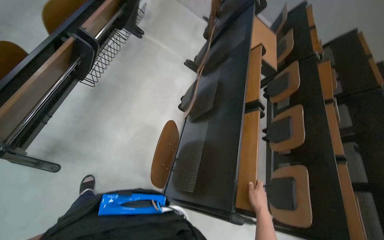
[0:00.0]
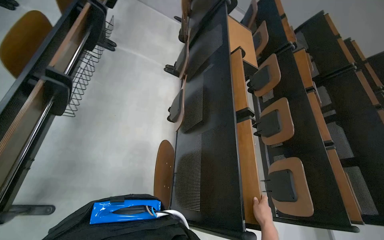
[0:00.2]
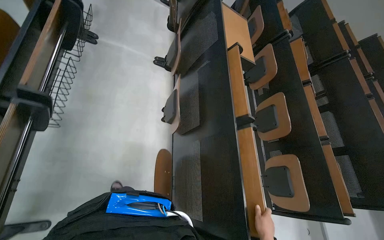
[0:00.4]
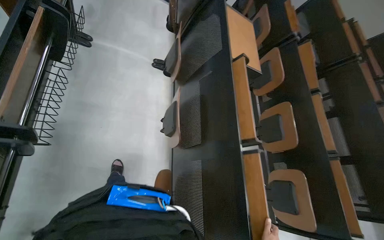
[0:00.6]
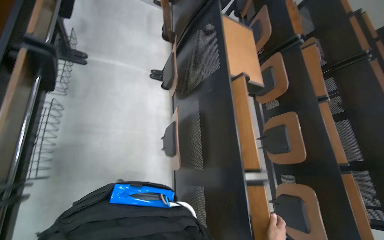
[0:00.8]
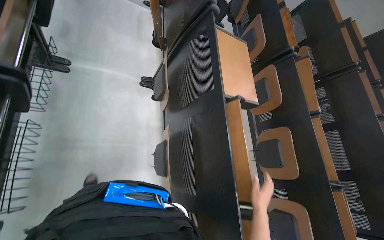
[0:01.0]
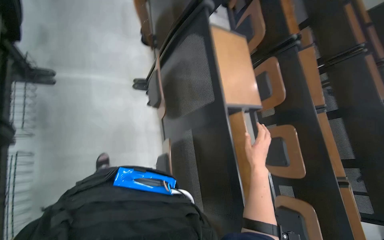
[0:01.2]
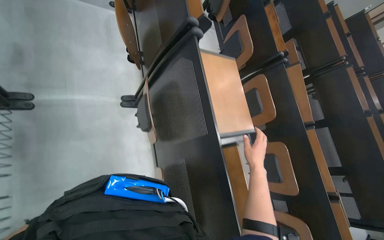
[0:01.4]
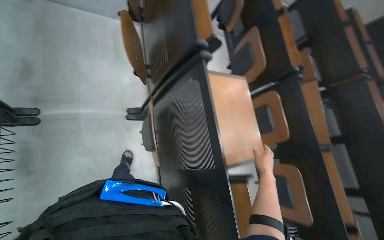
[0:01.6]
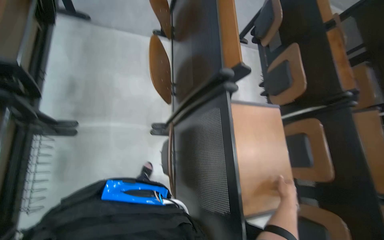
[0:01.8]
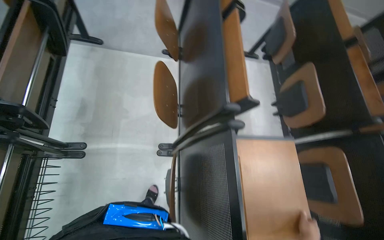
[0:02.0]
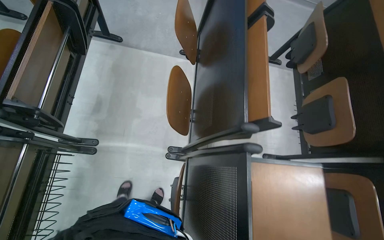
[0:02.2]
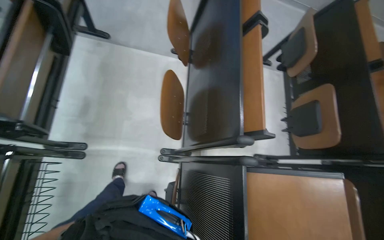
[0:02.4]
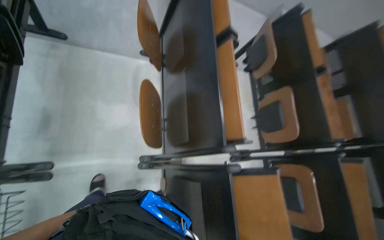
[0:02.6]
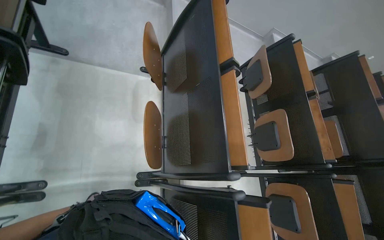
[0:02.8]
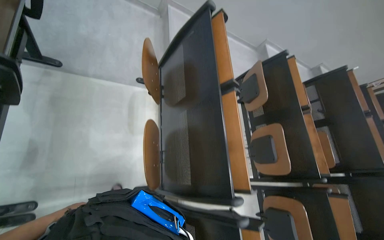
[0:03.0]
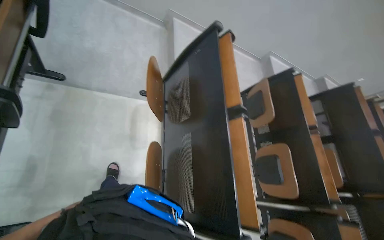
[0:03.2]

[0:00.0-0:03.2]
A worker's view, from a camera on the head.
Job: preparing cleaning supplies.
The whole recording: Folding desks in lecture hall. The worker continues folding down the desks and and erase the whiteboard in the lecture hall.
0:00.0 to 0:01.6: The wearer moves roughly 1 m. The camera pitches downward, by about 15 degrees.
0:01.6 to 0:03.2: The camera is carried about 80 cm.

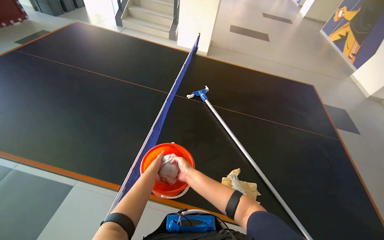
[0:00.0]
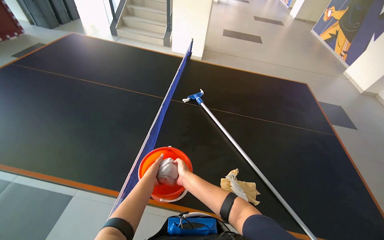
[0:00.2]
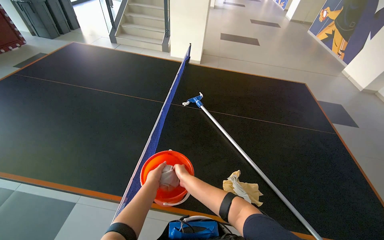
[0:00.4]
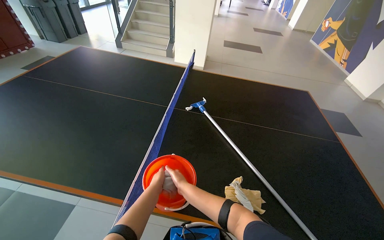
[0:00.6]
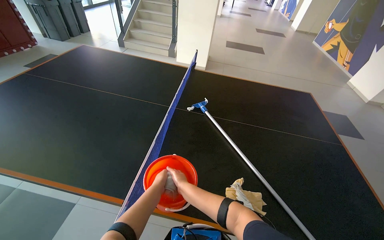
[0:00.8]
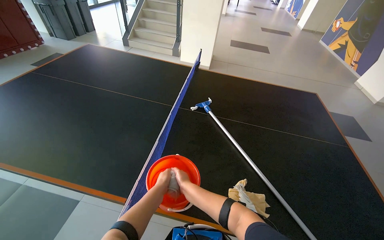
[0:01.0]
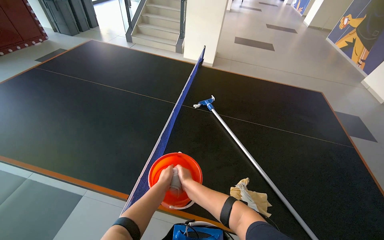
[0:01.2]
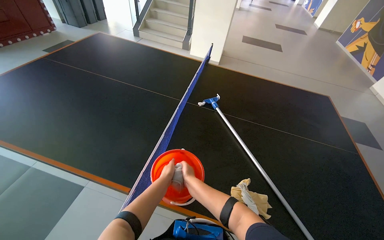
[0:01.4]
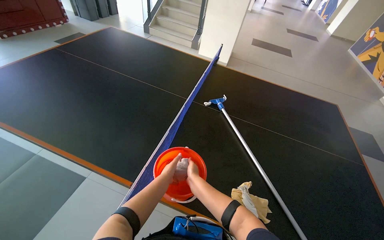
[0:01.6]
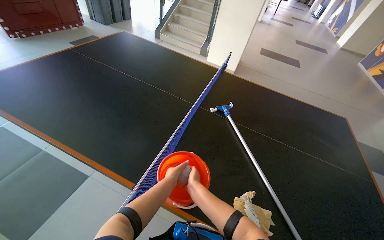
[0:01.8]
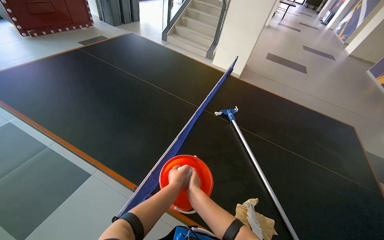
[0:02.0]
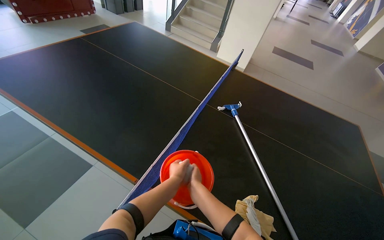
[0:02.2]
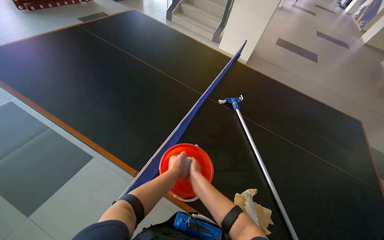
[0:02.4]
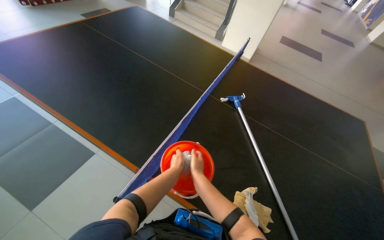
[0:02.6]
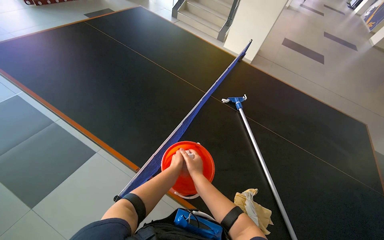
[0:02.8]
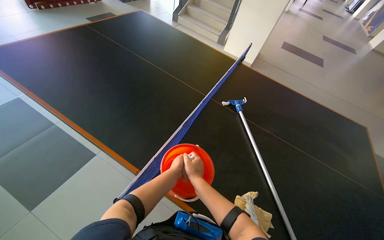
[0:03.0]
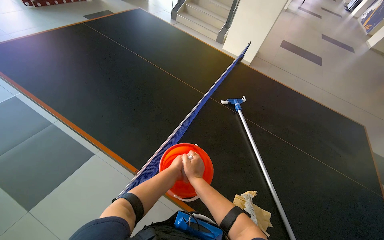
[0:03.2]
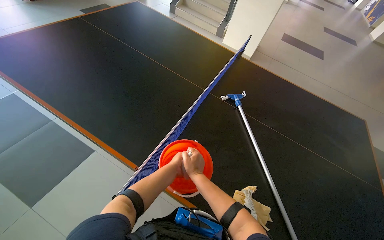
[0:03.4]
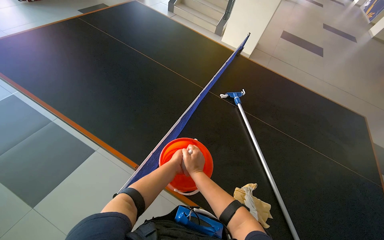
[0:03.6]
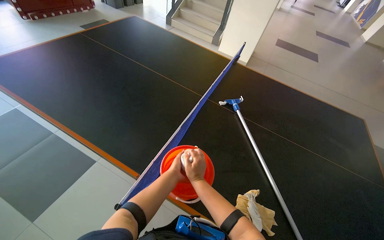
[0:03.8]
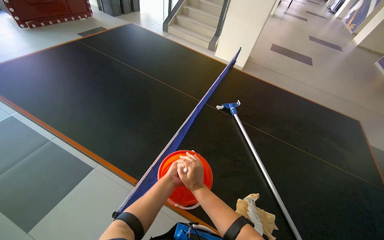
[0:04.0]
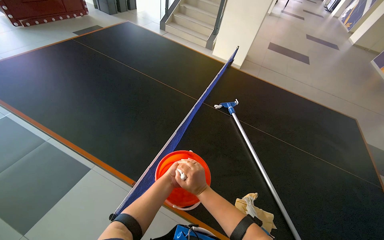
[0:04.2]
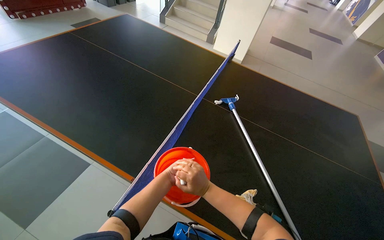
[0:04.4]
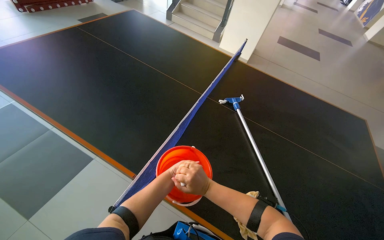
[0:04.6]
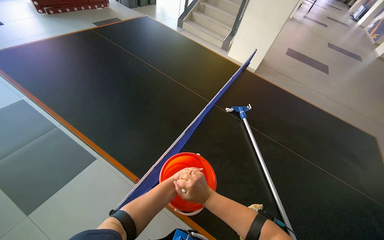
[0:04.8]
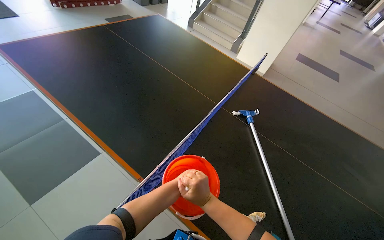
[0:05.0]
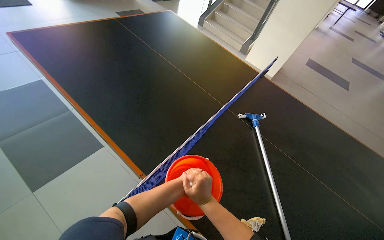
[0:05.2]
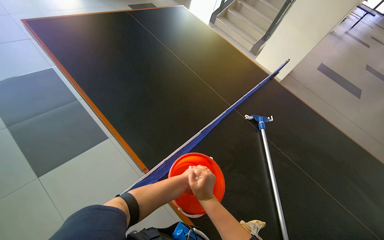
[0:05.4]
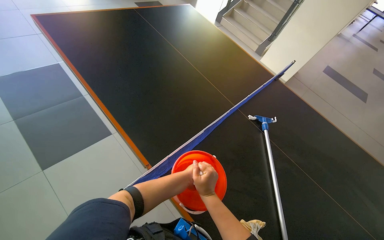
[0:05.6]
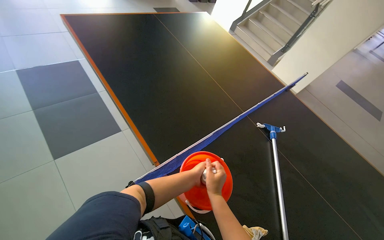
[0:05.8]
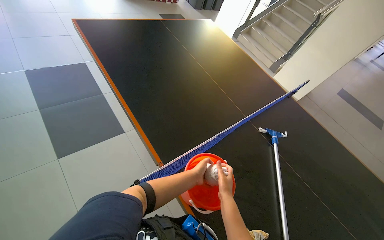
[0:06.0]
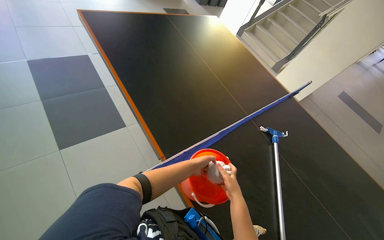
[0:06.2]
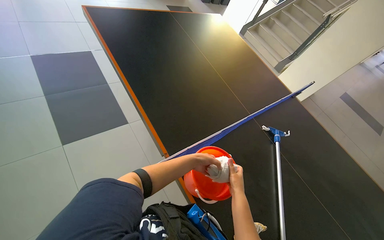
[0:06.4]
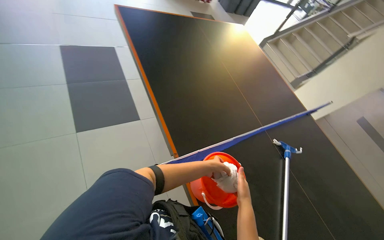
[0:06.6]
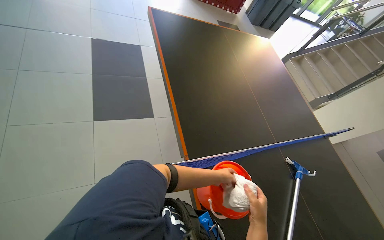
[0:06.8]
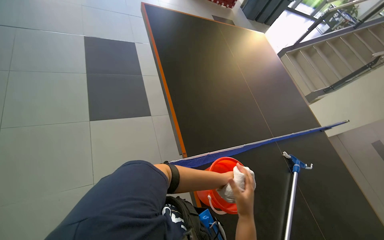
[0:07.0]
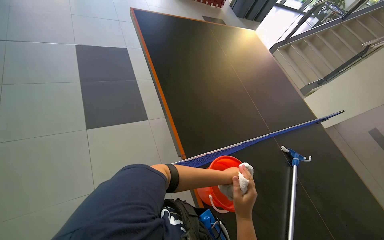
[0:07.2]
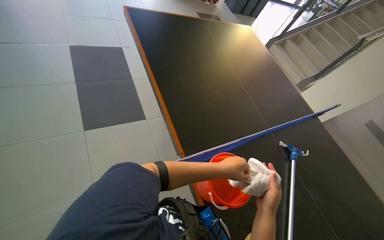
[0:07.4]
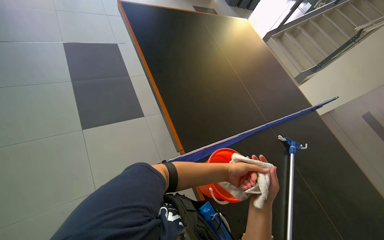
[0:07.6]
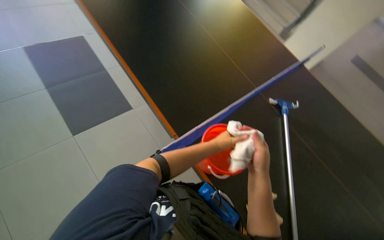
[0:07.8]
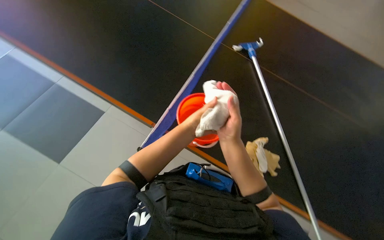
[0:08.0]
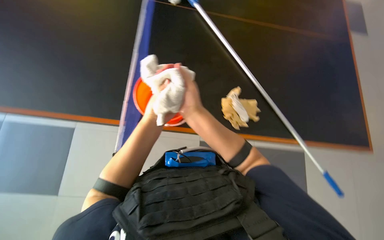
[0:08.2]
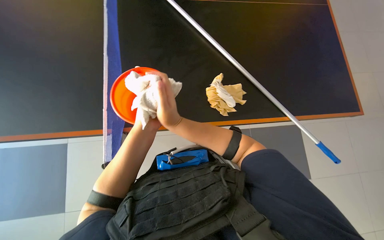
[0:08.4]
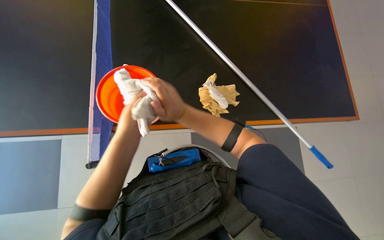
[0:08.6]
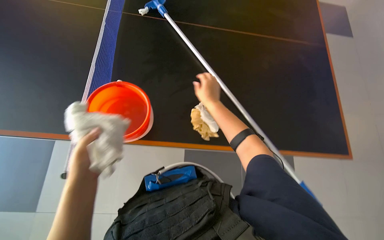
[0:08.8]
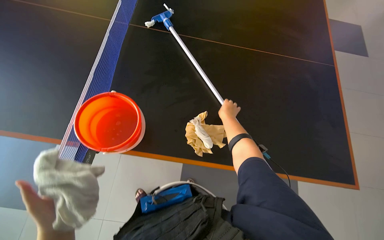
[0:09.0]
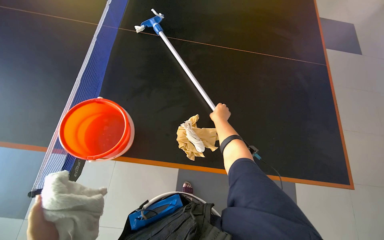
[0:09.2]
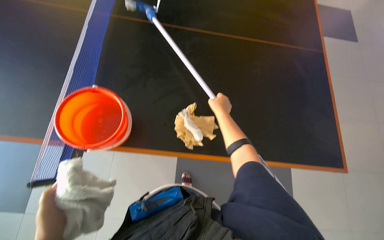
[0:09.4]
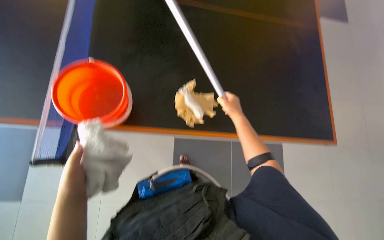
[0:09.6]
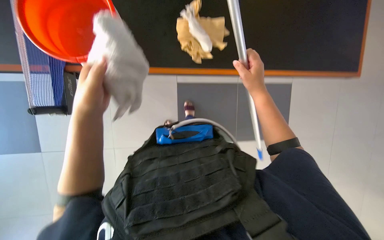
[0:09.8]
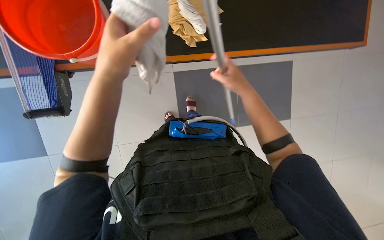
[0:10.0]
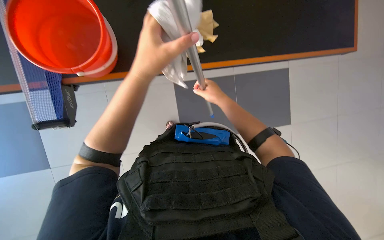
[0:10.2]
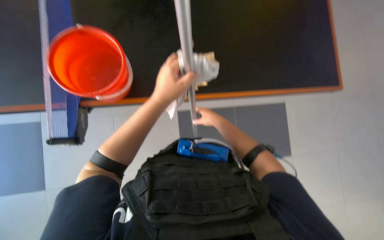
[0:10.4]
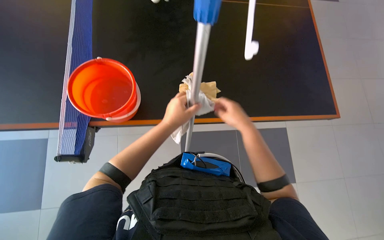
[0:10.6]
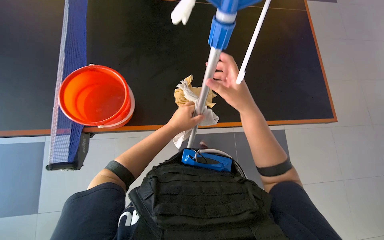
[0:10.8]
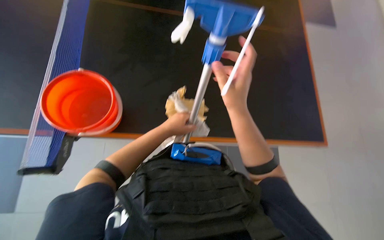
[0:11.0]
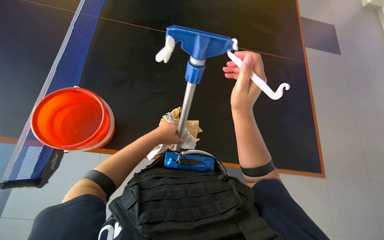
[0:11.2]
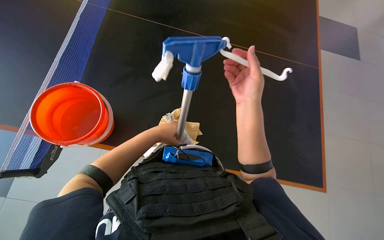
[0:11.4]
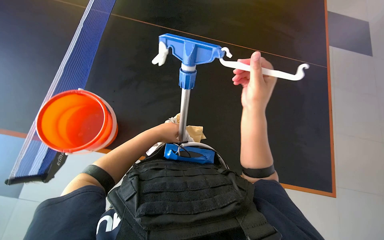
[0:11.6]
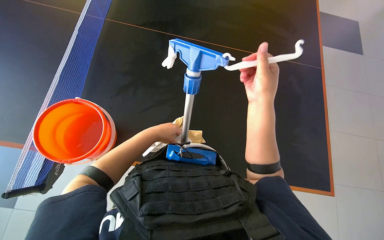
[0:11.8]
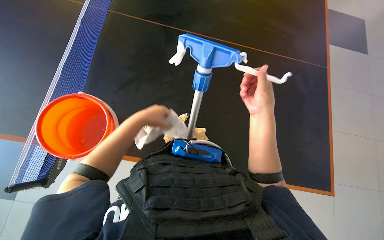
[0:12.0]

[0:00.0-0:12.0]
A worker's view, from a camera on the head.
Job: cleaning windows.
The whole recording: Cleaning large windows. The worker cleans large glass windows and their frames using a cloth and a squeegee on a pole.
0:00.0 to 0:01.6: The right hand travels nearer to the camera by roughly 10 cm.
0:03.0 to 0:04.4: The left hand travels farther from the camera and to the left by some 20 cm.
0:04.4 to 0:06.0: The scene turns about 25 degrees clockwise in the picture.
0:06.0 to 0:07.6: The right hand is displaced nearer to the camera by approximately 10 cm.
0:07.6 to 0:09.0: The head rotates roughly 75 degrees to the right. The wearer looks approximately 20 degrees further downward.
0:09.0 to 0:10.4: The view tilts approximately 20 degrees downward.
0:10.4 to 0:12.0: The view tips upward by about 25 degrees. The right hand goes roughly 20 cm nearer to the camera and to the right.

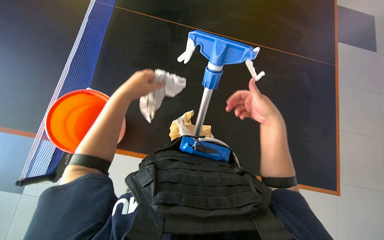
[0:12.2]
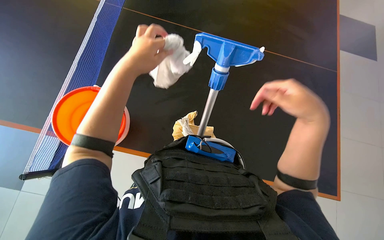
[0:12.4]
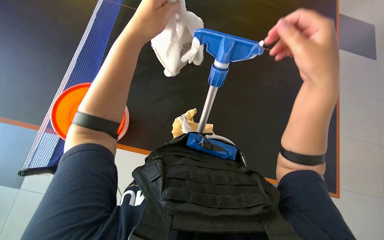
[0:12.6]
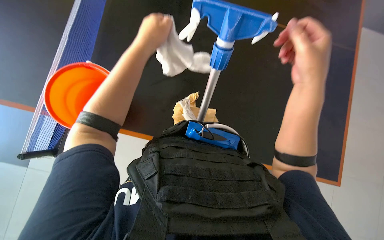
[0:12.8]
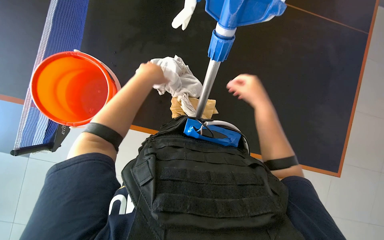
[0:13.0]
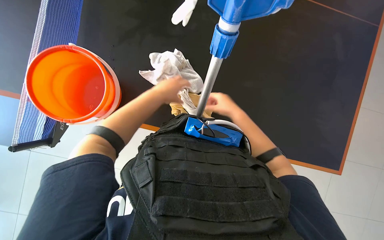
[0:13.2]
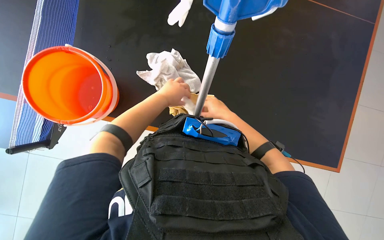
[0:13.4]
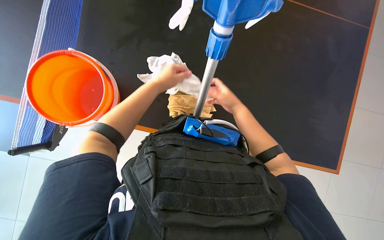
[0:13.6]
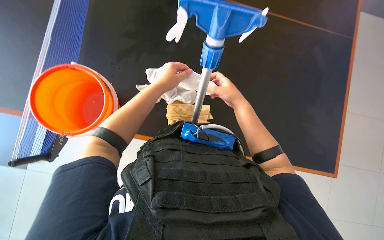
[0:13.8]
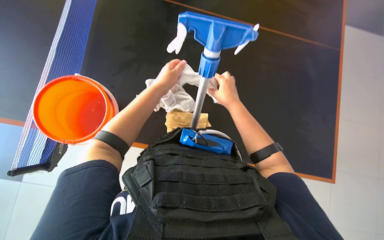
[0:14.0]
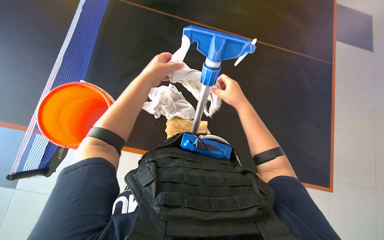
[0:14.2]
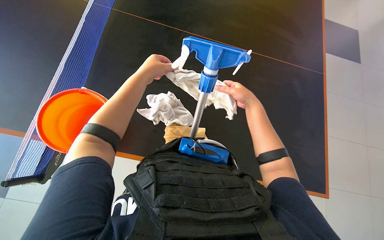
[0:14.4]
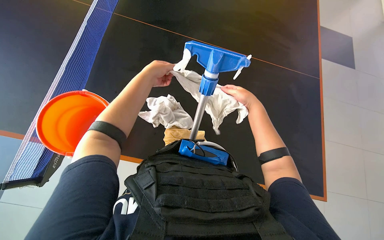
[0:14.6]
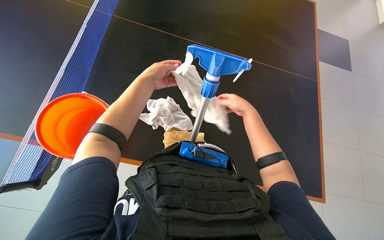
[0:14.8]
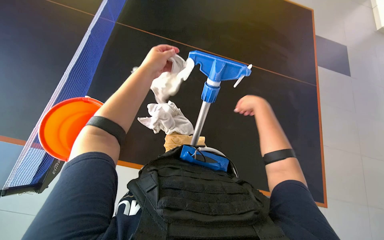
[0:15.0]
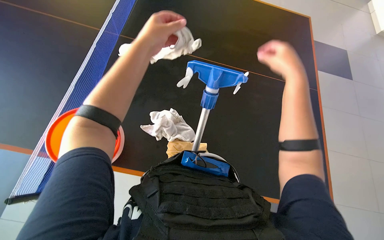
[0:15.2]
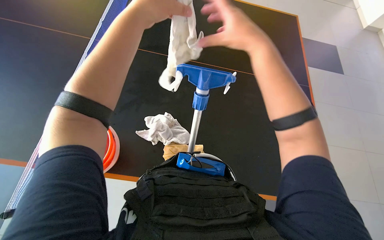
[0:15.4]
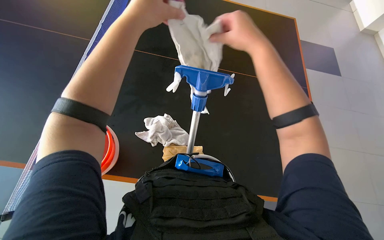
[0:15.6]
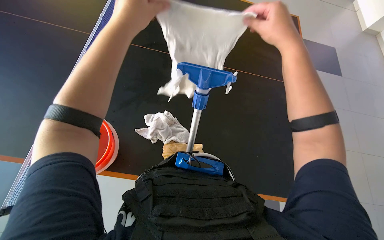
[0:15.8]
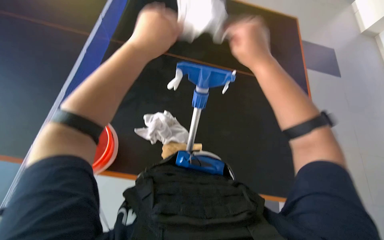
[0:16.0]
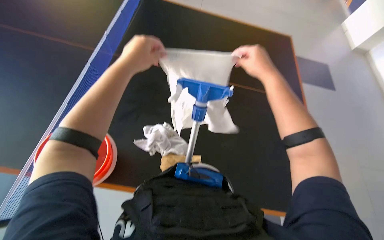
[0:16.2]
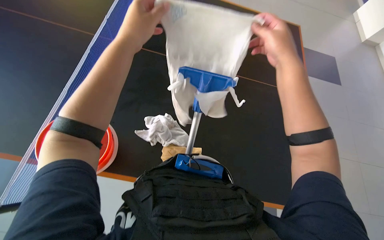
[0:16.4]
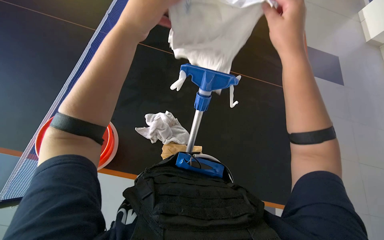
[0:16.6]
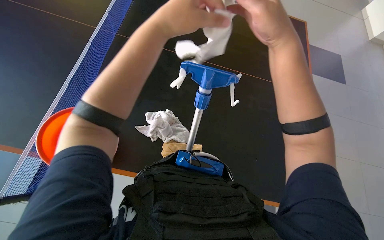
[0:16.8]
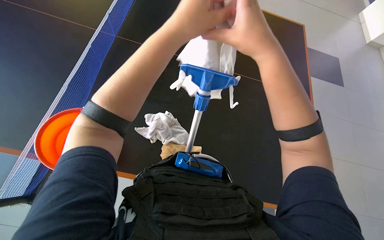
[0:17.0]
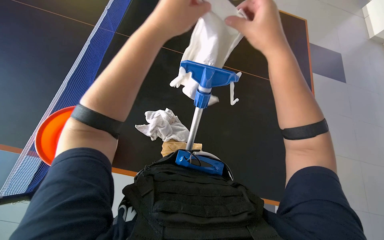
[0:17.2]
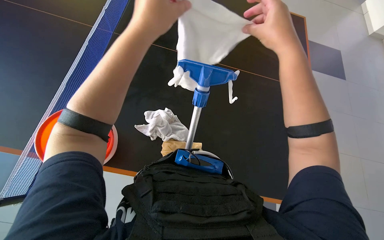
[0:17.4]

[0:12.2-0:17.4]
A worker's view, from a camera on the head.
Job: cleaning windows.
The whole recording: Cleaning large windows. The worker cleans large glass windows and their frames using a cloth and a squeegee on a pole.
0:12.2 to 0:14.0: The right hand heads to the left, covering some 10 cm, and moves approximately 15 cm nearer to the camera and comes back. Meanwhile the left hand moves nearer and farther over roughly 20 cm, changing direction 2 times.
0:14.0 to 0:15.6: The camera pitches upward, by approximately 15 degrees. The hands both shift nearer to the camera and up the picture by about 30 cm.
0:15.6 to 0:17.4: The right hand travels farther from the camera and back again, some 5 cm each way.
